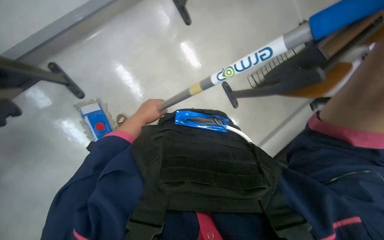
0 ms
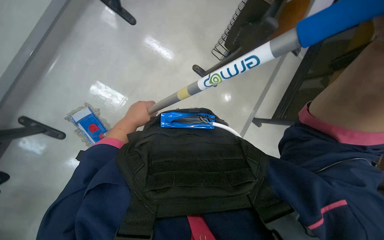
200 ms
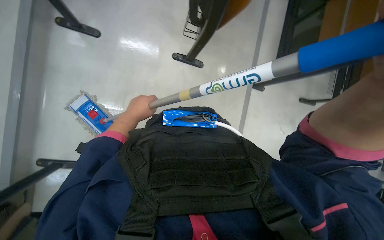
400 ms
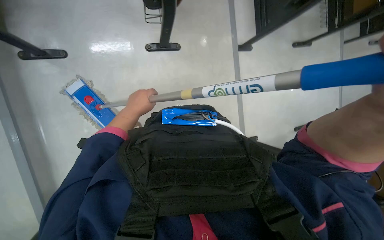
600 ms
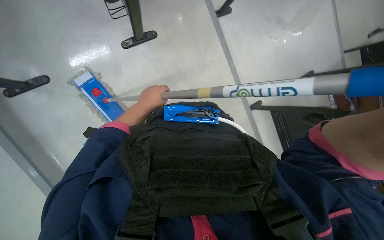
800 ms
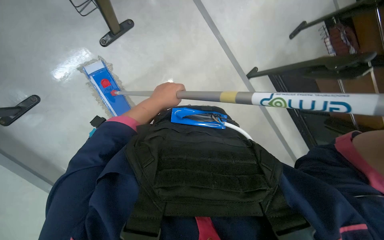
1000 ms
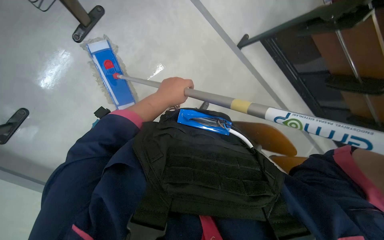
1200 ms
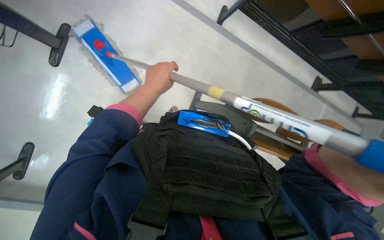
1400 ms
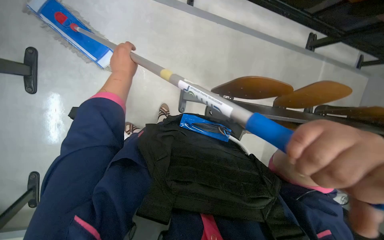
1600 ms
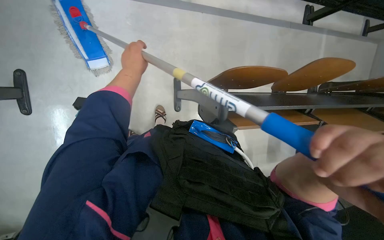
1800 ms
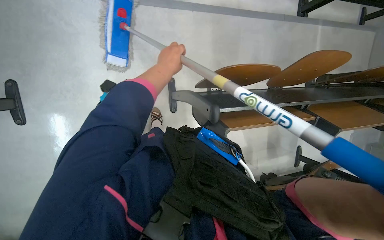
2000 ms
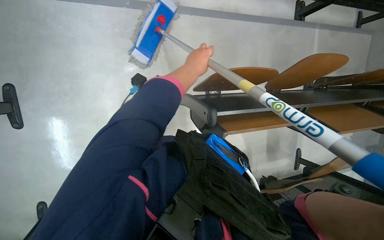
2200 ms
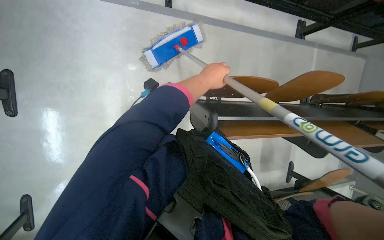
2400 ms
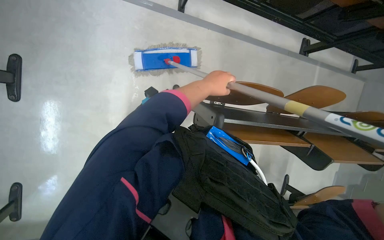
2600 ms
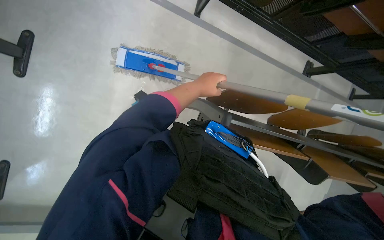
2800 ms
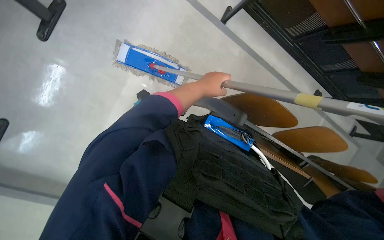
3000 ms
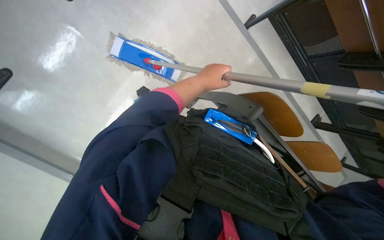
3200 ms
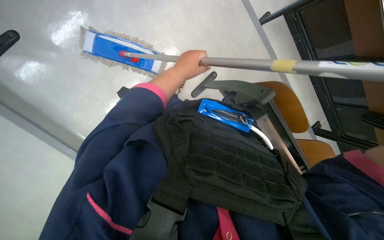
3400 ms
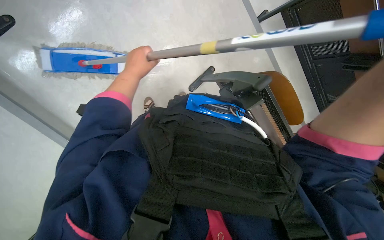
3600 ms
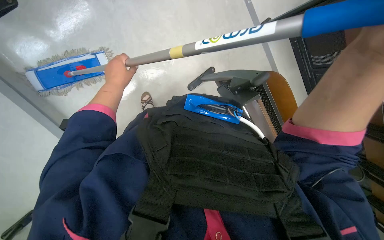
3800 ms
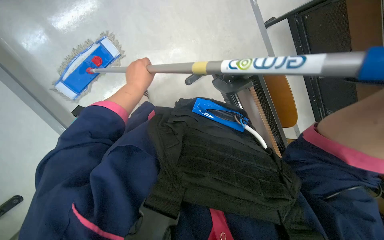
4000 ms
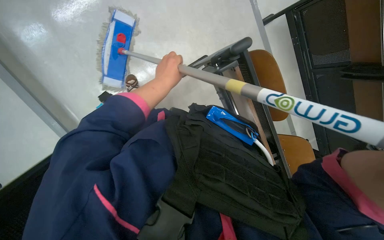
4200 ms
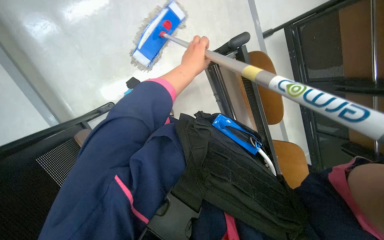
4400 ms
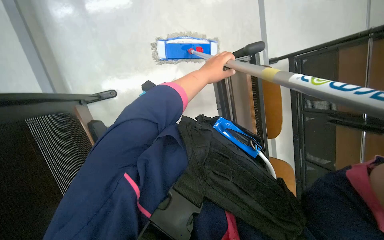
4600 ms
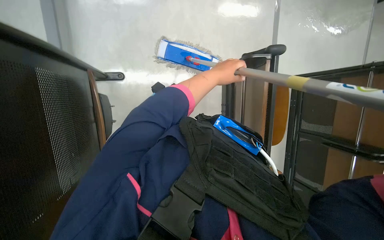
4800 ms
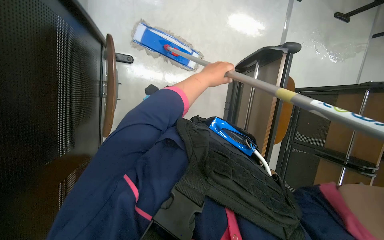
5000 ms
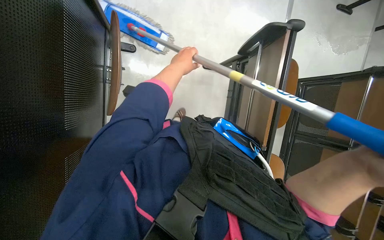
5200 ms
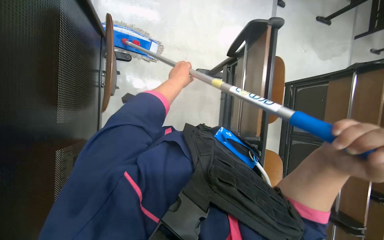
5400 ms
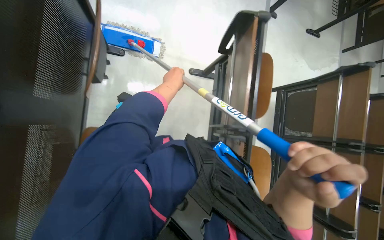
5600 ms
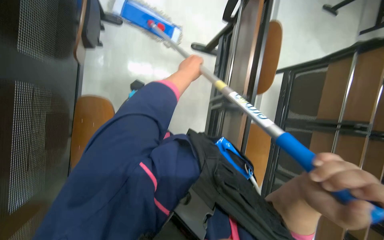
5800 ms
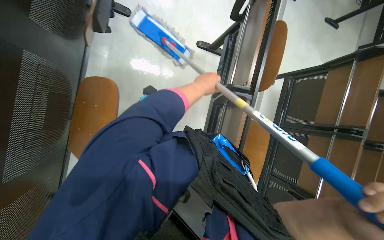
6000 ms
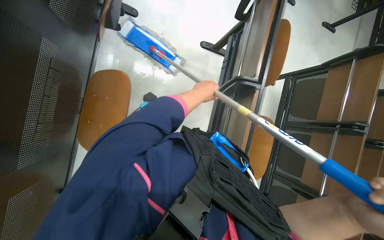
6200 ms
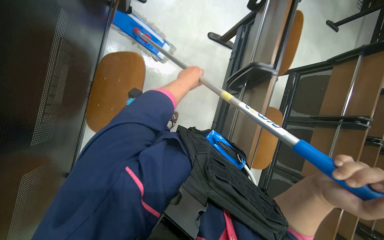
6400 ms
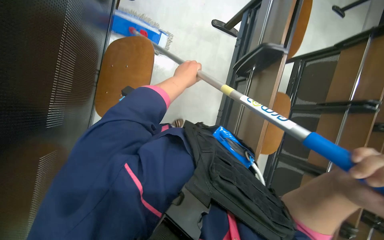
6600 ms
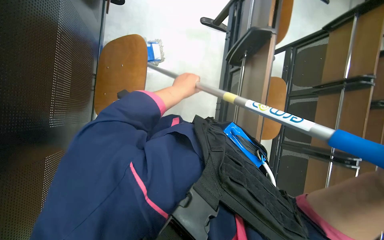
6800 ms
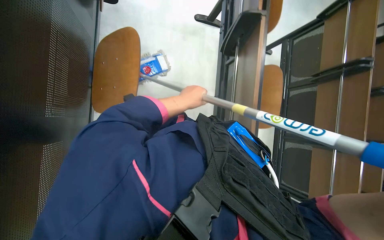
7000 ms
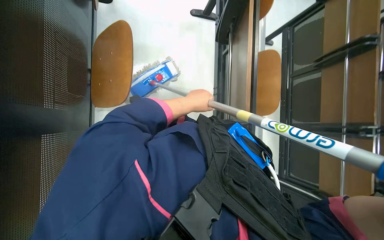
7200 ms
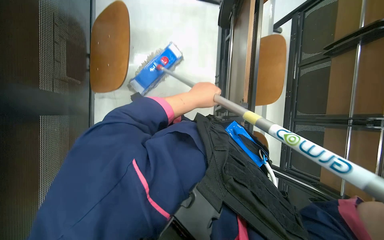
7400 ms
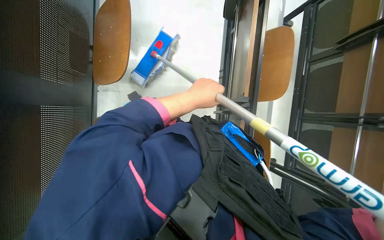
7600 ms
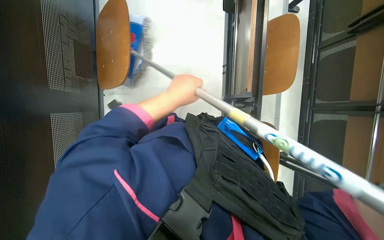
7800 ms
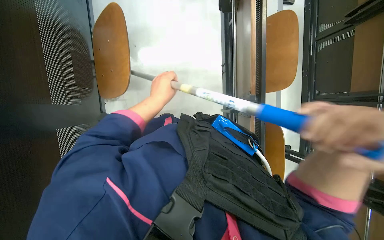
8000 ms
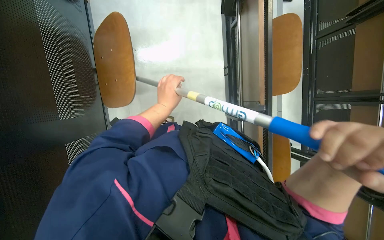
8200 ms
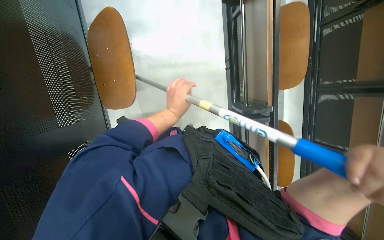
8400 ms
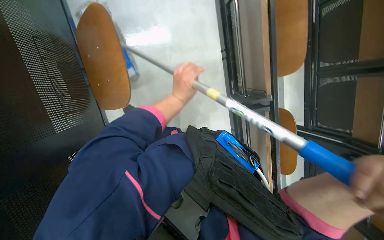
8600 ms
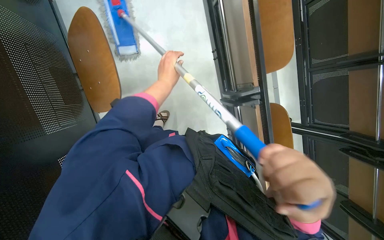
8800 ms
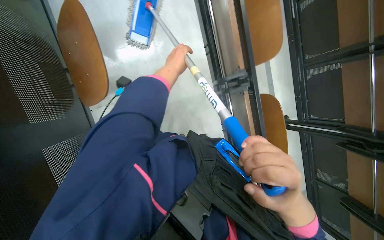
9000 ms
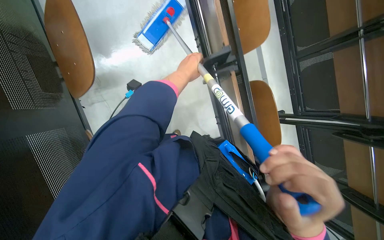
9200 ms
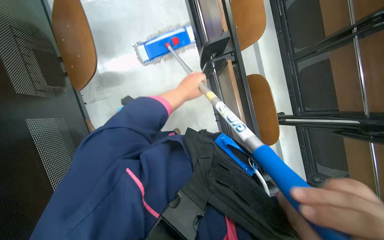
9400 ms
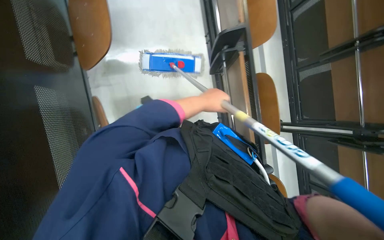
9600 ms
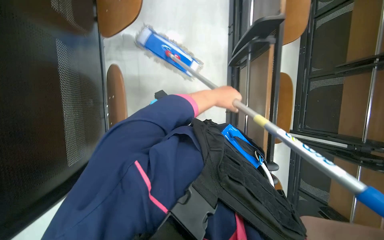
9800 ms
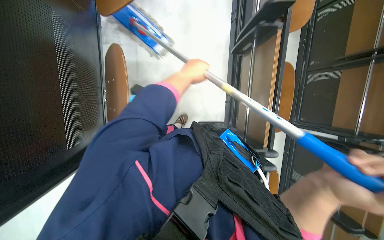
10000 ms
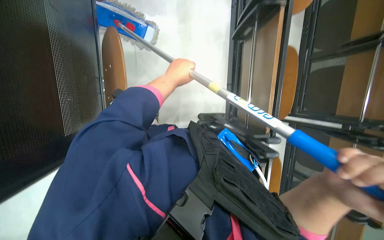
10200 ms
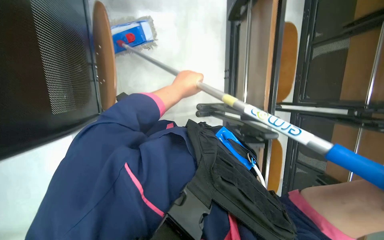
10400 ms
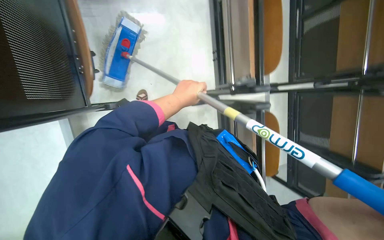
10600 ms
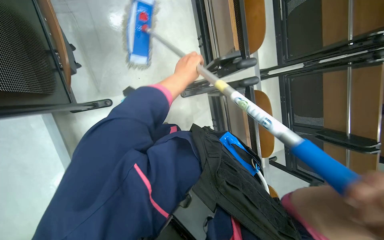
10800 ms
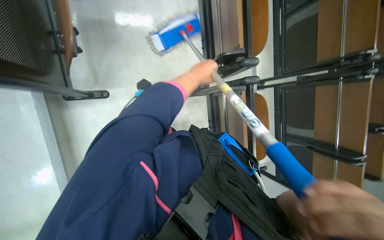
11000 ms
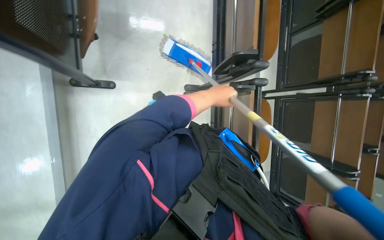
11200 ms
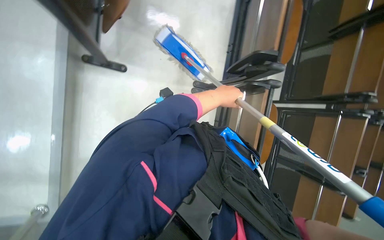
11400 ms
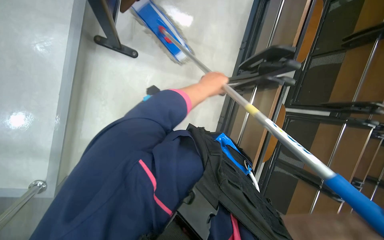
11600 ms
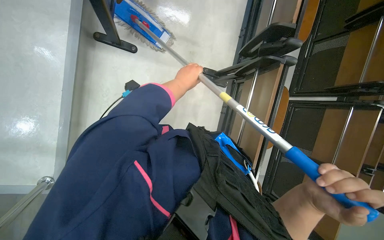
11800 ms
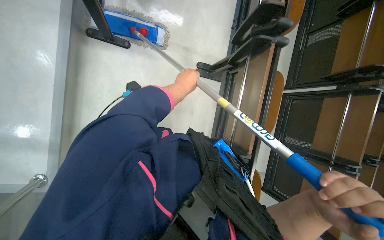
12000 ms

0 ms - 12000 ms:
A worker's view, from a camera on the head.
Job: mopping floor.
The whole recording: Mopping lecture hall floor. The worker mops the lecture hall floor, periodically wringing and adjusting the mop.
0 ms - 1600 ms: The view tilts some 10 degrees downward.
1600 ms - 3000 ms: The left hand shifts some 10 cm to the right.
3000 ms - 4400 ms: The left hand travels to the left and back again, some 20 cm each way.
7600 ms - 9000 ms: The left hand is displaced up the picture by roughly 10 cm.
9000 ms - 10400 ms: The left hand goes about 30 cm down the picture, and moves roughly 5 cm to the right and comes back.

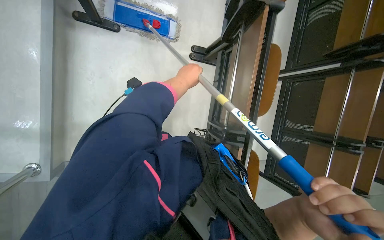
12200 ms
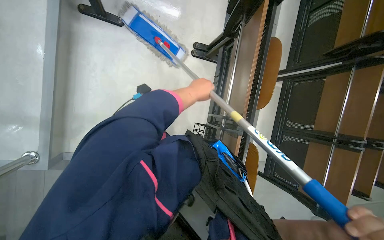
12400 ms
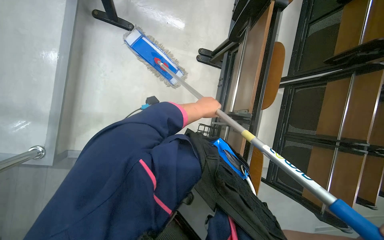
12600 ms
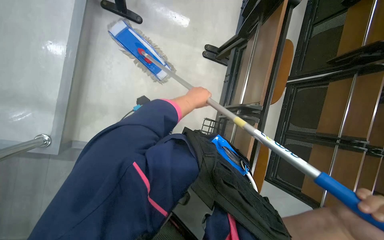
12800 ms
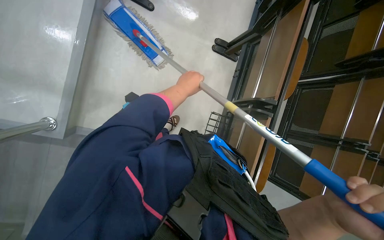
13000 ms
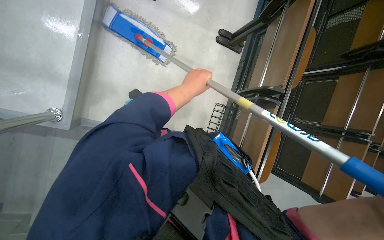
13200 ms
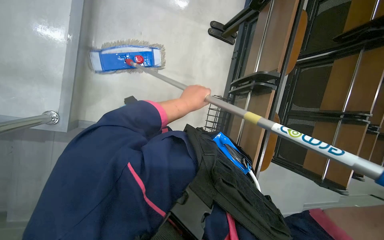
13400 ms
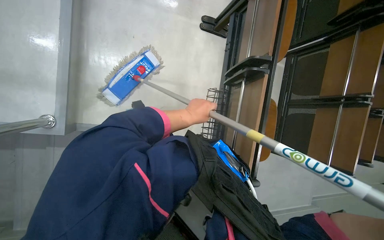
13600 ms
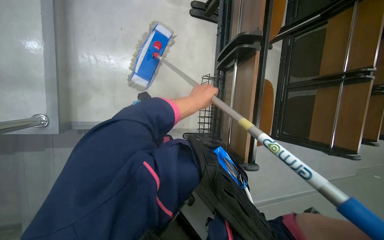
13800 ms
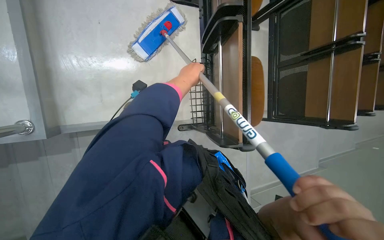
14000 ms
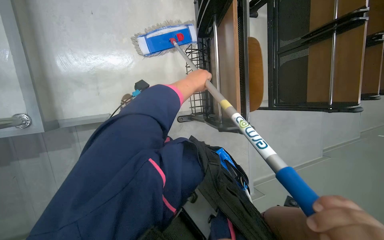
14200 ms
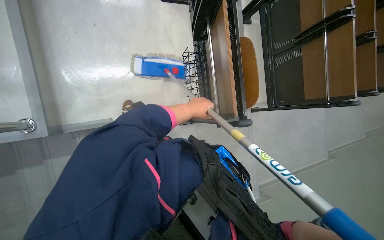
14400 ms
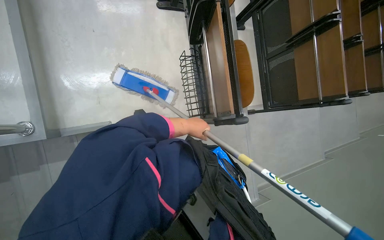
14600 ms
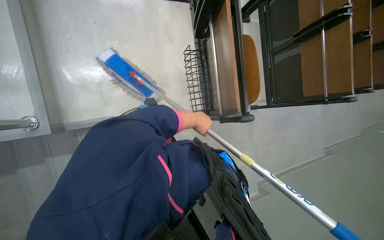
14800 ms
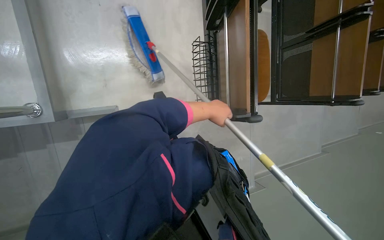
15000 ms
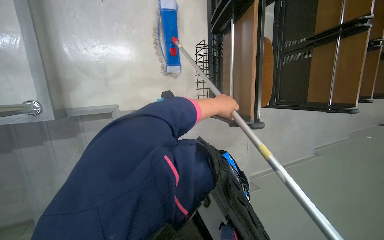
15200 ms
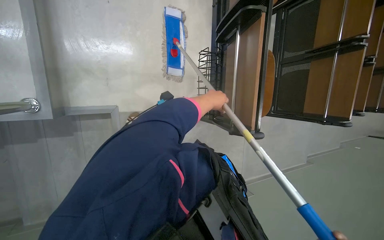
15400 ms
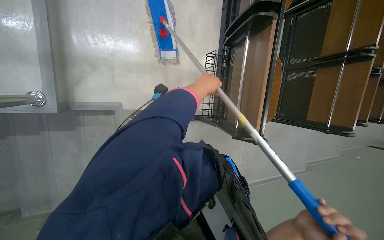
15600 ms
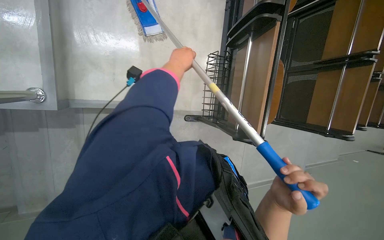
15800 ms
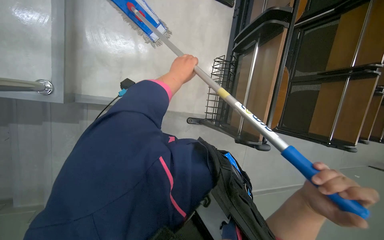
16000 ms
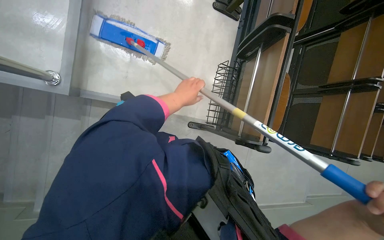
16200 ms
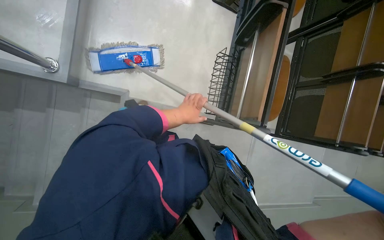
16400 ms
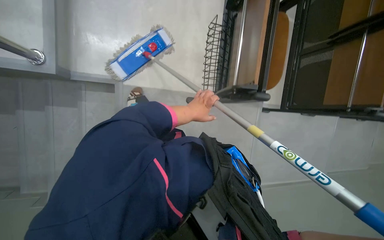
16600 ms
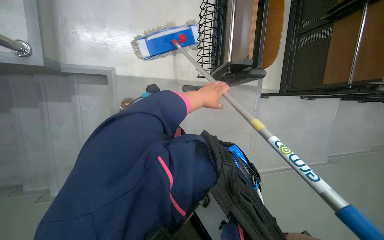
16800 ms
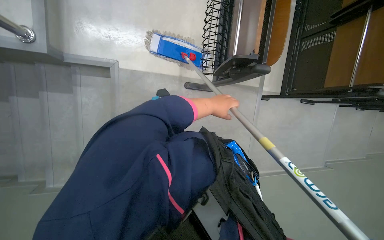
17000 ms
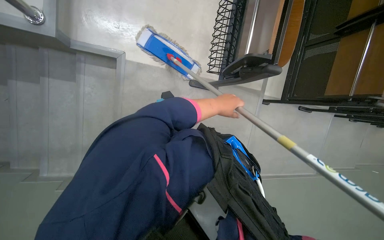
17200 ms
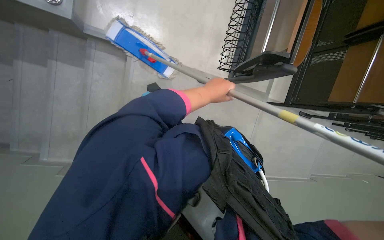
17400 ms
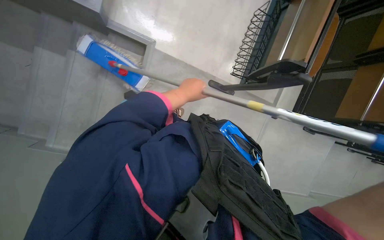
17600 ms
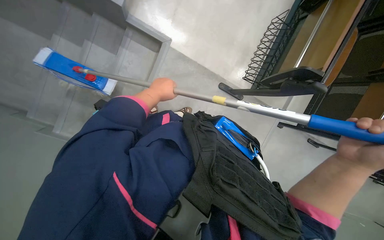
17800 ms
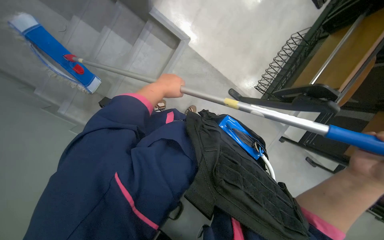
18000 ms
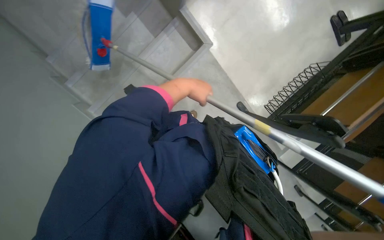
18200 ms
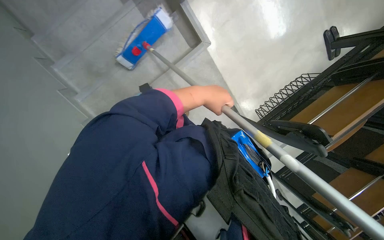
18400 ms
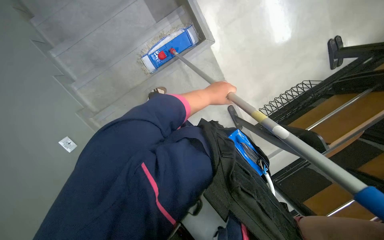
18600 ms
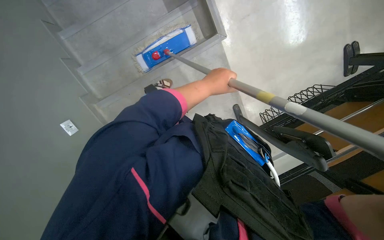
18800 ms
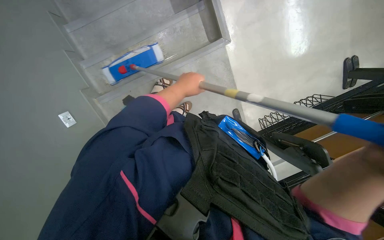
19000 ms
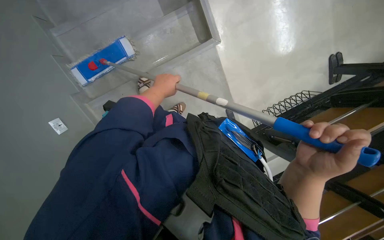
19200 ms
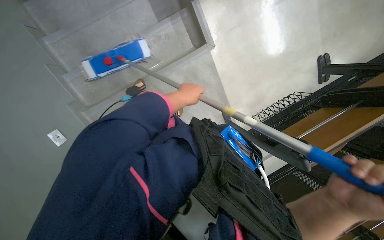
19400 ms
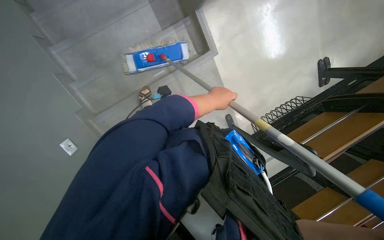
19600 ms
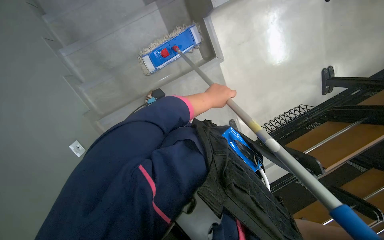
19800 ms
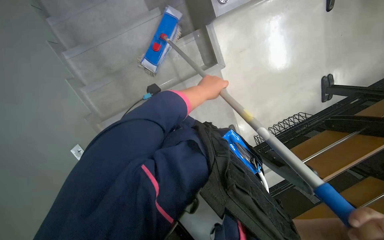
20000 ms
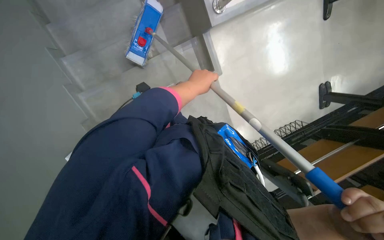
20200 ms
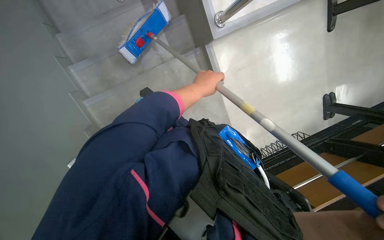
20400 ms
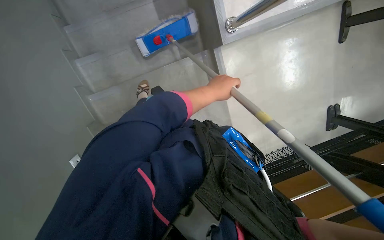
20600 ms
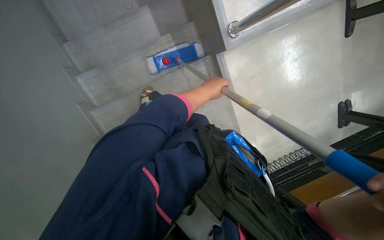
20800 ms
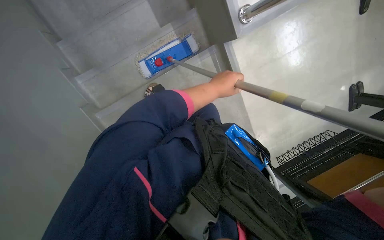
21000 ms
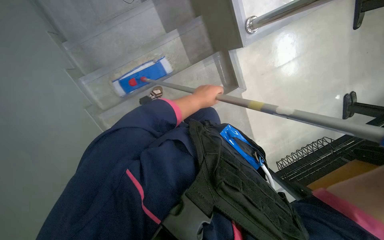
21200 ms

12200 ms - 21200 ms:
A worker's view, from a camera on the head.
Job: mopping floor.
The whole recording: Mopping lecture hall floor. The worker mops the lecture hall floor, periodically wringing and adjusting the mop.
12200 ms - 13800 ms: The left hand shifts some 40 cm down the picture.
13800 ms - 15200 ms: The left hand reaches some 5 cm up the picture, then returns.
15200 ms - 16600 ms: The left hand goes up the picture and returns, approximately 20 cm each way.
16600 ms - 18200 ms: The head travels roughly 50 cm. The scene rotates clockwise by roughly 40 degrees.
18200 ms - 19800 ms: The left hand swings left and right, some 15 cm each way, with 2 reversals.
